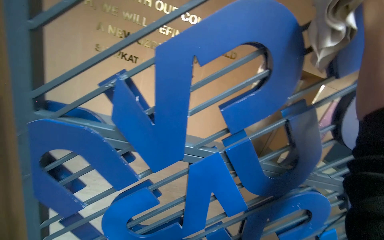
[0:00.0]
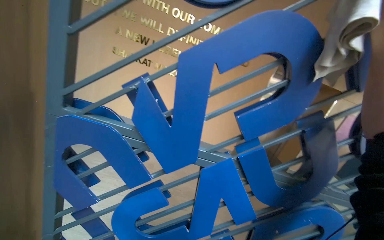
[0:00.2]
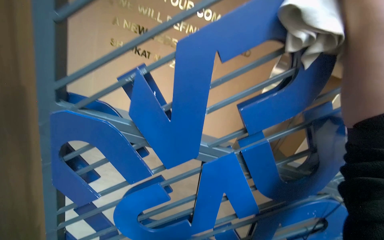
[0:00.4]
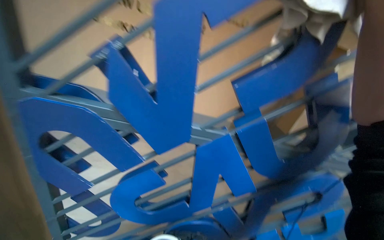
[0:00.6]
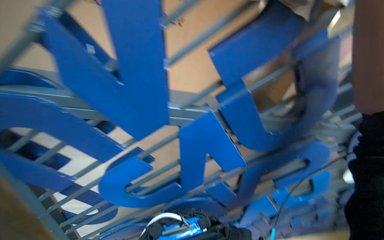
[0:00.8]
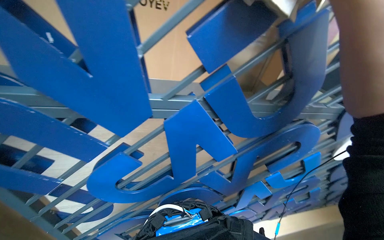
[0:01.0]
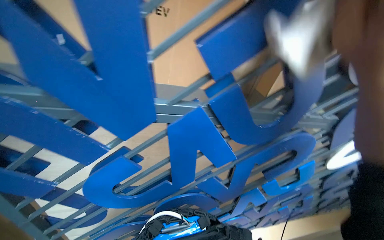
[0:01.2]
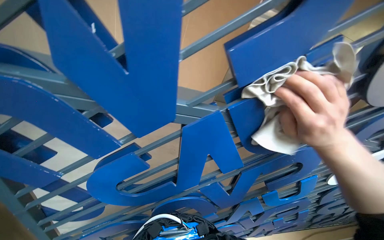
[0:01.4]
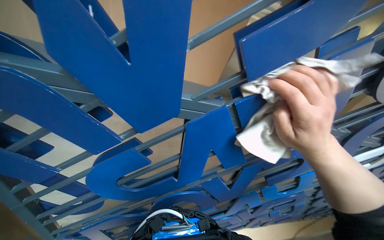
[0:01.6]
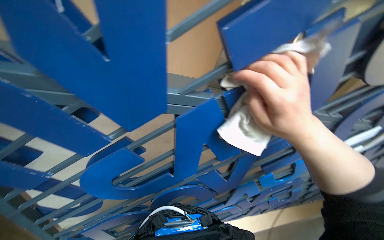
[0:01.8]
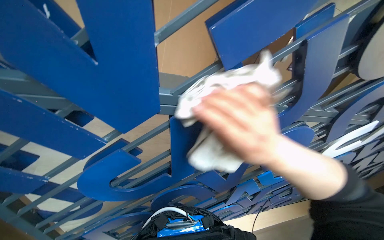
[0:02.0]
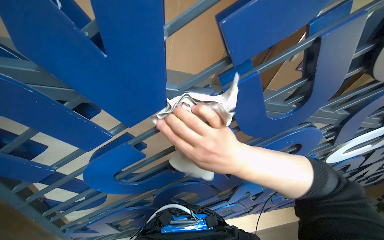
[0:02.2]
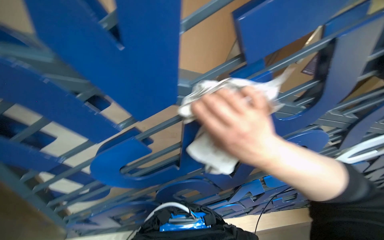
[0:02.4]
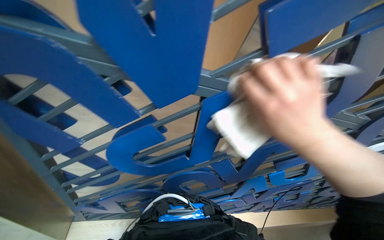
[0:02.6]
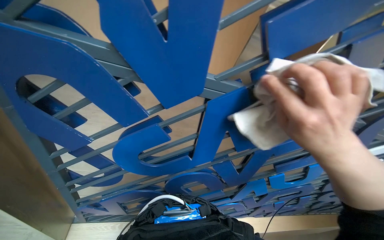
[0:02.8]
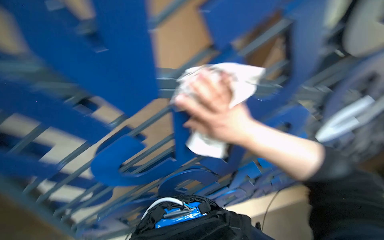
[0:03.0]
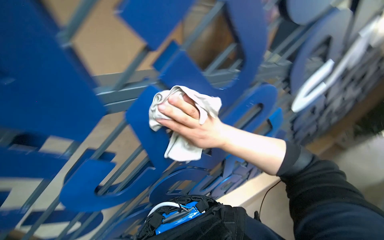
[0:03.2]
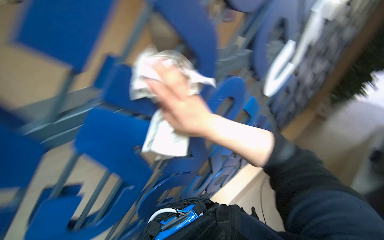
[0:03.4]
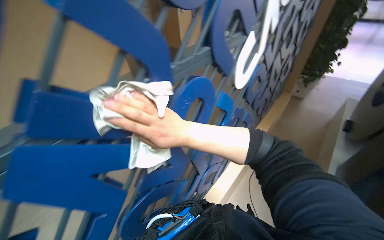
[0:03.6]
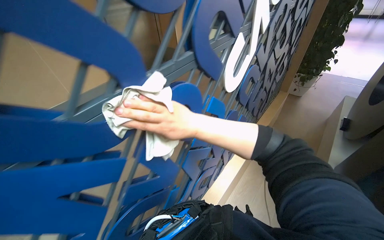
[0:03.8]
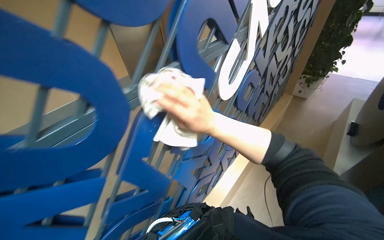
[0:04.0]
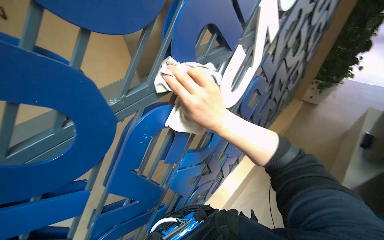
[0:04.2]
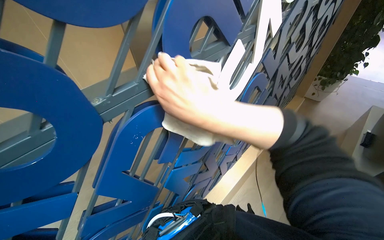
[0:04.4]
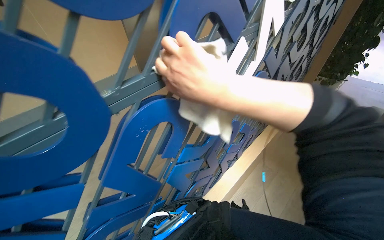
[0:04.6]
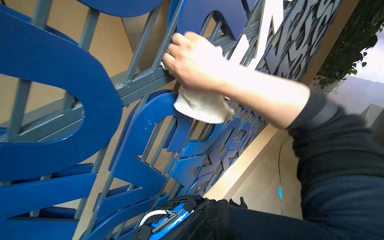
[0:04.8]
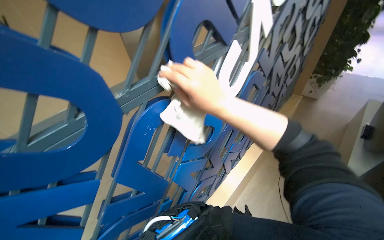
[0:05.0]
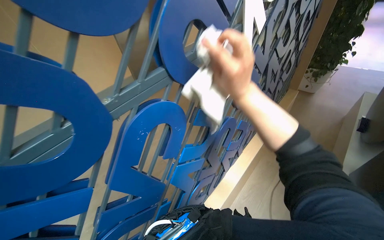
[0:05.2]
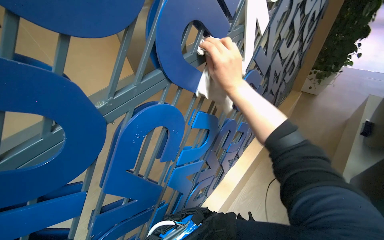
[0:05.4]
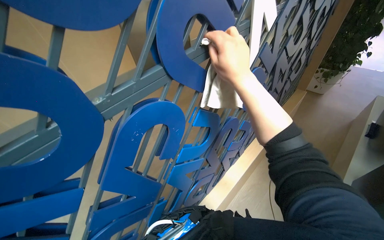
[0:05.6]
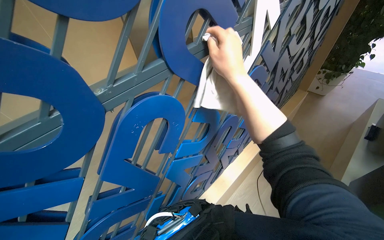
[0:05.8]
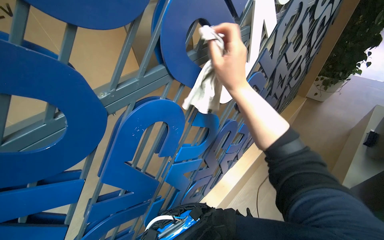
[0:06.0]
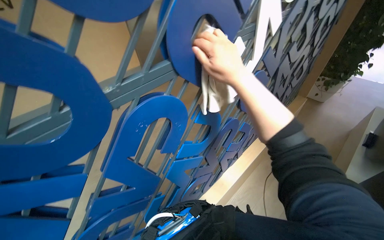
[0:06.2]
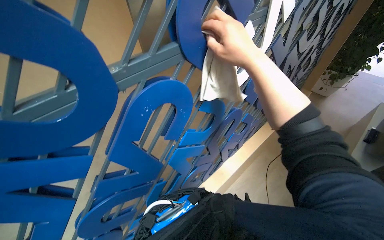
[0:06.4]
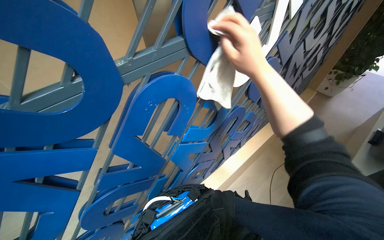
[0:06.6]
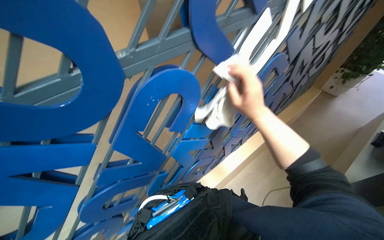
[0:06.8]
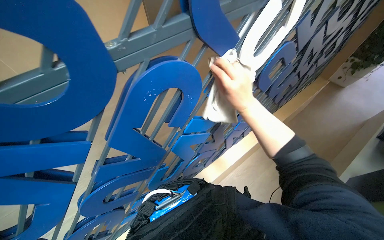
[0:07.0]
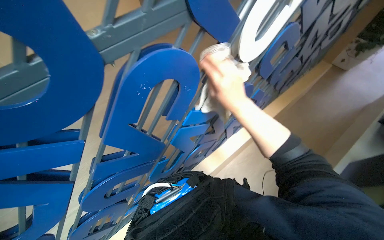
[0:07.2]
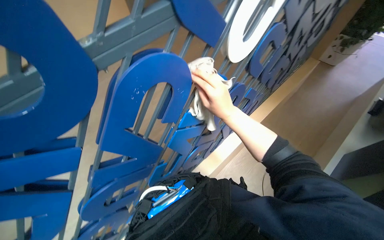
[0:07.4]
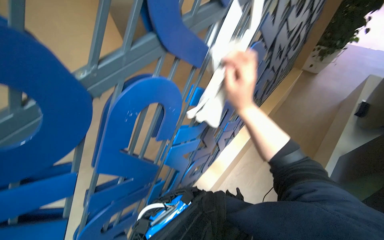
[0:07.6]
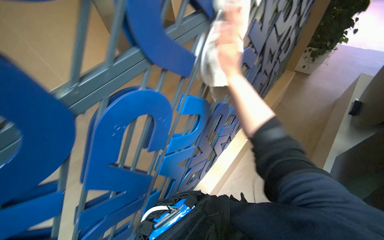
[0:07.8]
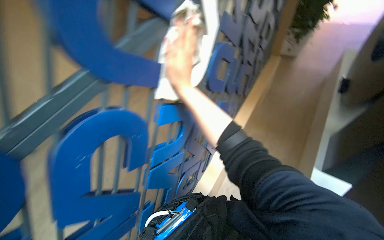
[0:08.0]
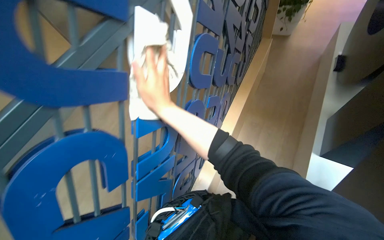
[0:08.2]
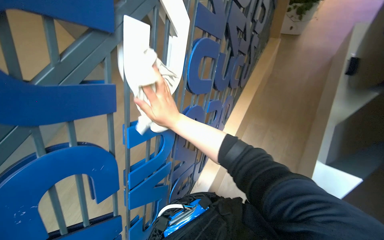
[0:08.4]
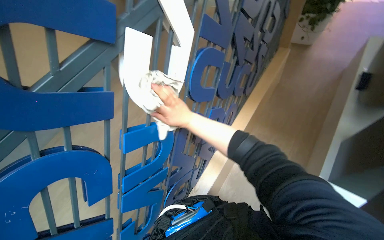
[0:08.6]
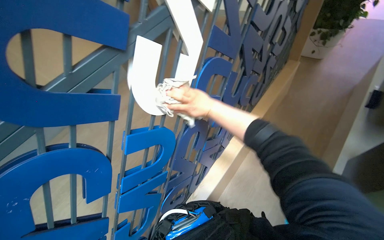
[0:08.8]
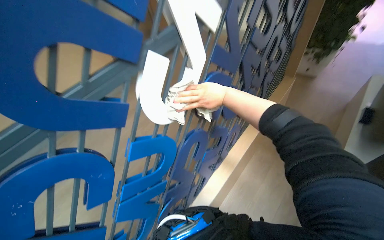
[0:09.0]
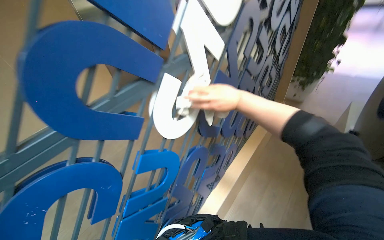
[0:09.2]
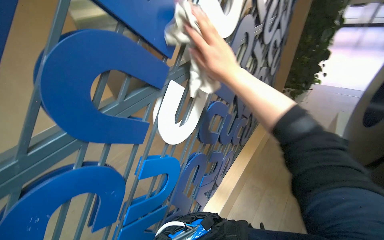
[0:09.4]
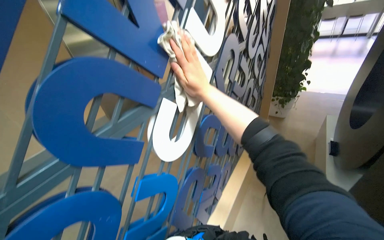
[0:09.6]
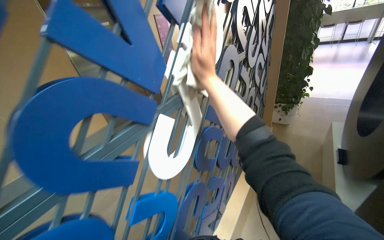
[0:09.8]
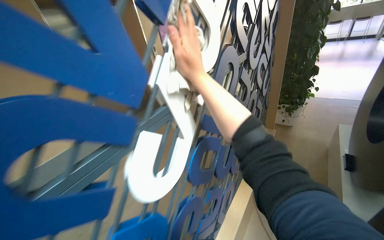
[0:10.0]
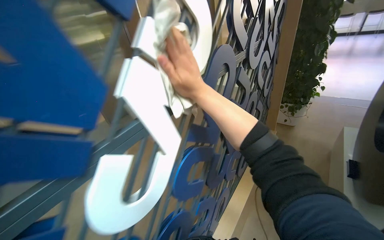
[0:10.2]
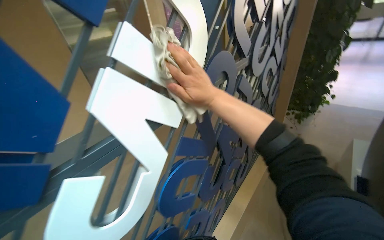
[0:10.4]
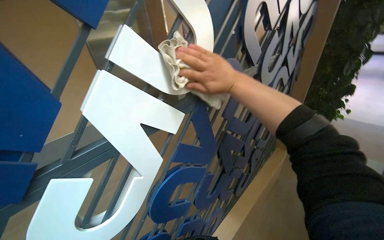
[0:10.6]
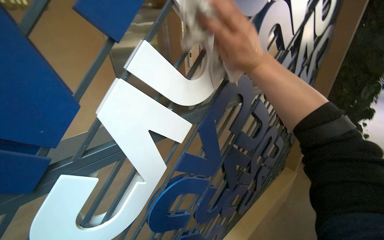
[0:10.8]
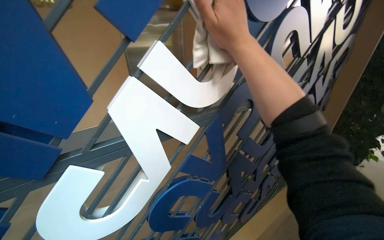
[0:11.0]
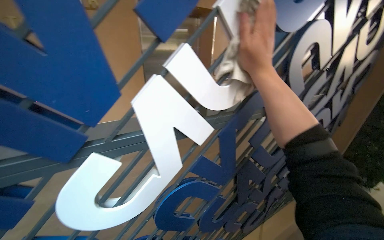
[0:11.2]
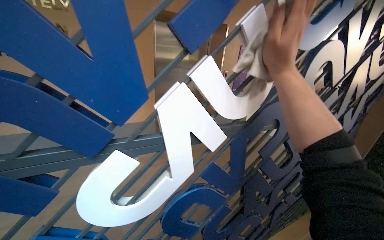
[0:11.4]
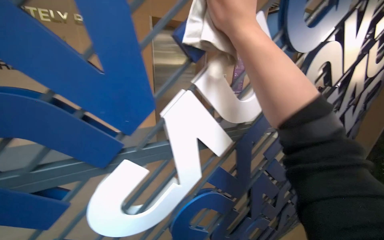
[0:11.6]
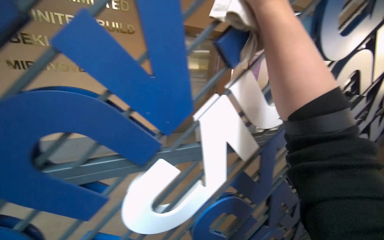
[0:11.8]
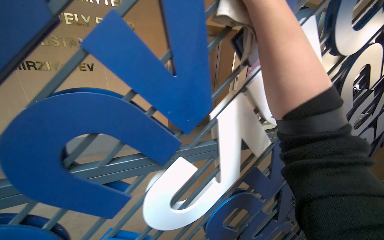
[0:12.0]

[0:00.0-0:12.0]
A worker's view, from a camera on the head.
Job: wiping surfaces.
The whole recording: Wiping blue display structure. The worker continues wiping the blue display structure with a white cloth.
0:00.0 to 0:01.6: The wearer looks approximately 15 degrees further downward.
0:01.6 to 0:03.0: The right hand moves left and right over roughly 15 cm, changing direction 2 times.
0:03.0 to 0:04.4: The scene rotates counterclockwise by approximately 30 degrees.
0:06.0 to 0:07.6: The right hand heads down the picture, covering approximately 10 cm, and travels farther from the camera and back again, some 15 cm each way.
0:07.6 to 0:09.0: The right hand travels up the picture and farther from the camera by about 25 cm, and reaches about 5 cm to the left, then returns.
0:09.0 to 0:10.4: The wearer looks some 15 degrees further upward.
0:10.4 to 0:12.0: The wearer's head swings roughly 30 degrees to the left. The right hand travels up the picture and nearer to the camera by roughly 30 cm.

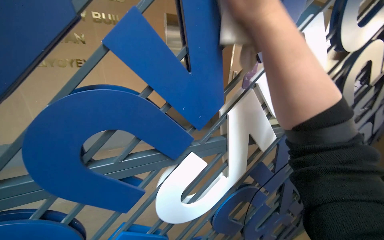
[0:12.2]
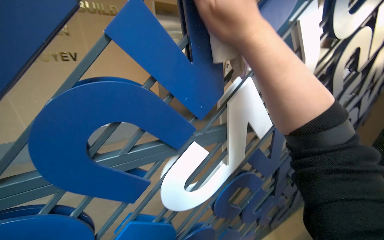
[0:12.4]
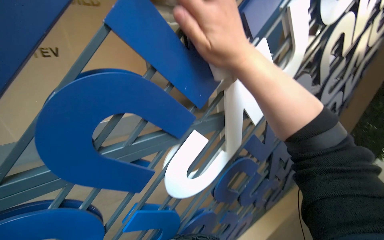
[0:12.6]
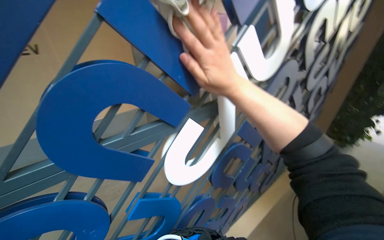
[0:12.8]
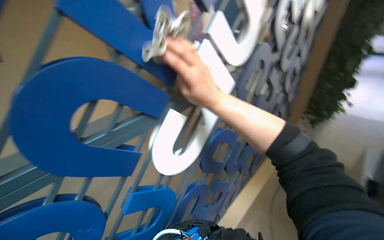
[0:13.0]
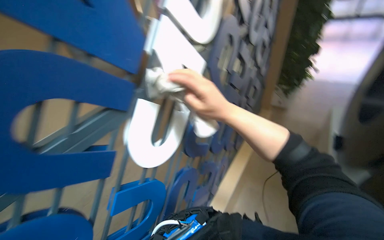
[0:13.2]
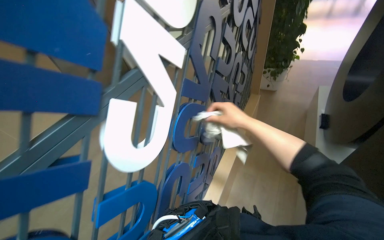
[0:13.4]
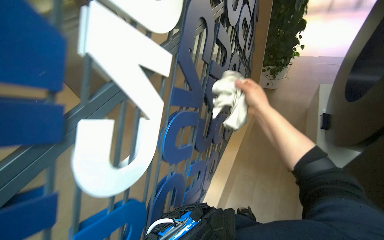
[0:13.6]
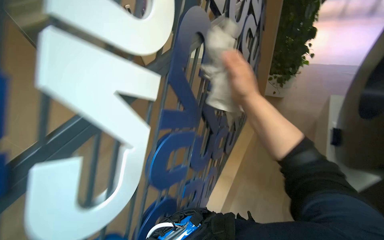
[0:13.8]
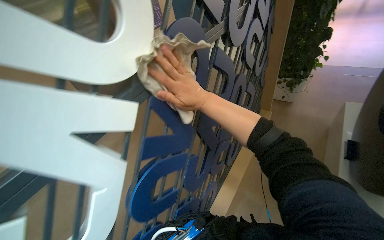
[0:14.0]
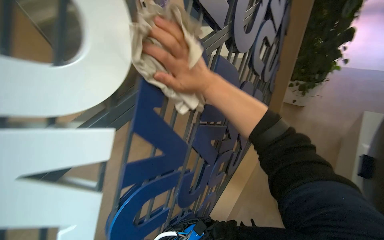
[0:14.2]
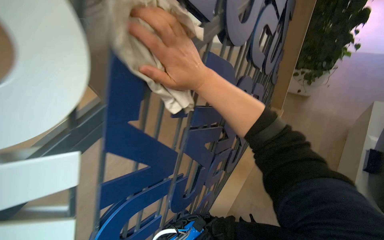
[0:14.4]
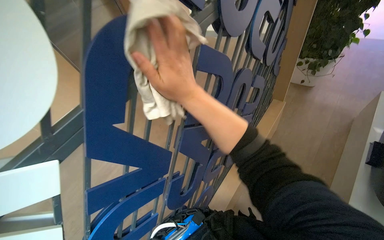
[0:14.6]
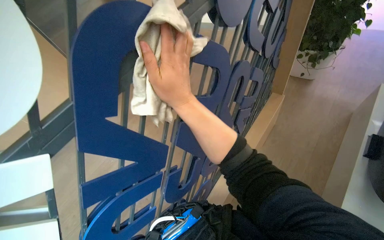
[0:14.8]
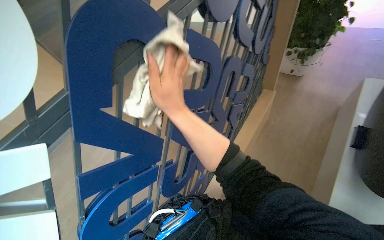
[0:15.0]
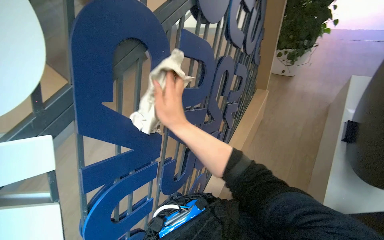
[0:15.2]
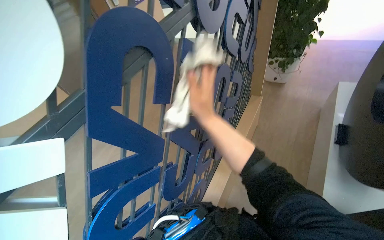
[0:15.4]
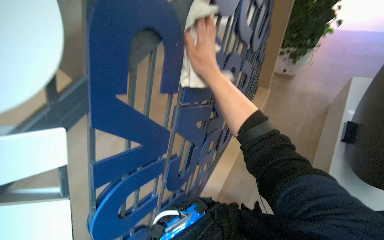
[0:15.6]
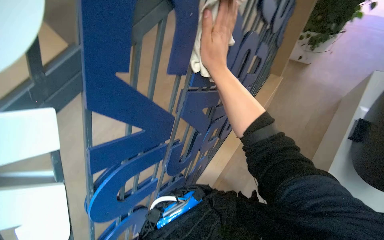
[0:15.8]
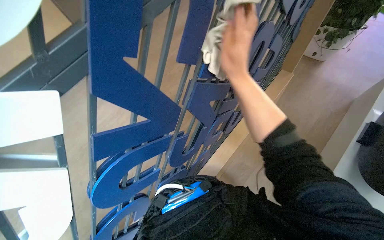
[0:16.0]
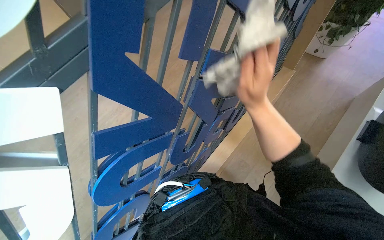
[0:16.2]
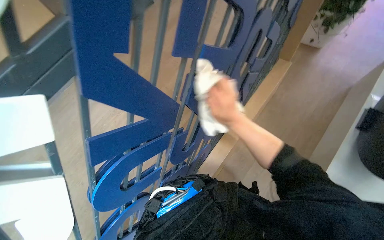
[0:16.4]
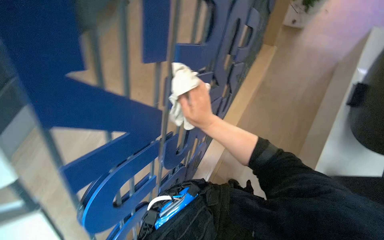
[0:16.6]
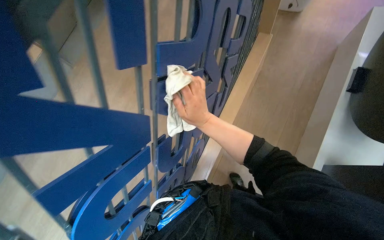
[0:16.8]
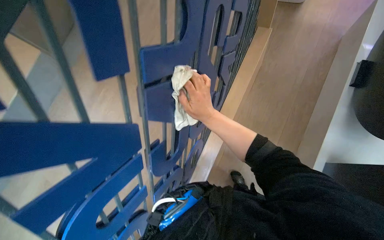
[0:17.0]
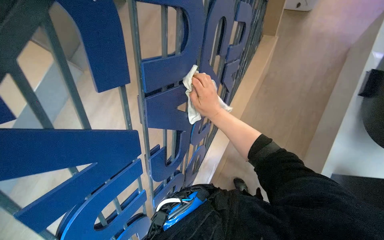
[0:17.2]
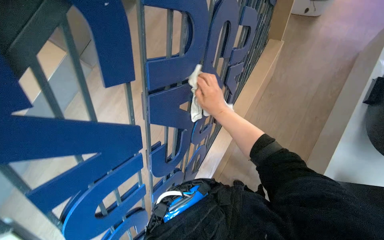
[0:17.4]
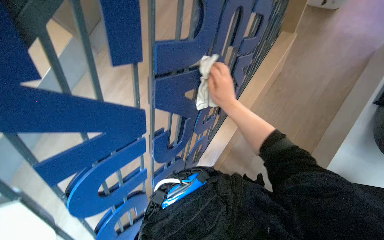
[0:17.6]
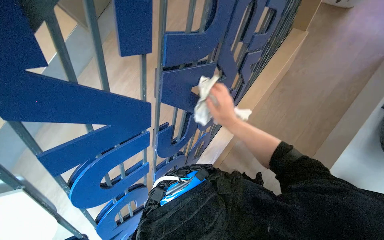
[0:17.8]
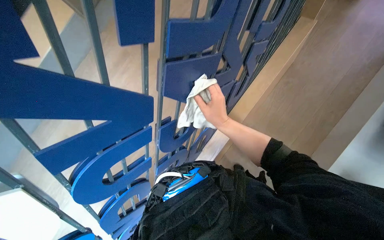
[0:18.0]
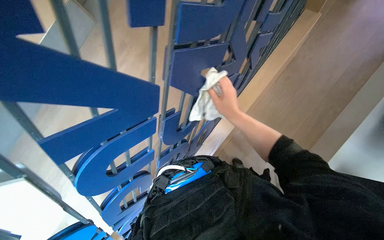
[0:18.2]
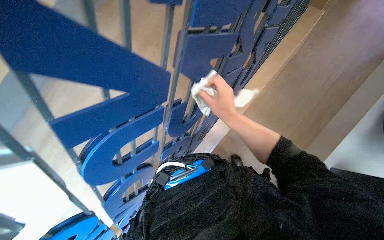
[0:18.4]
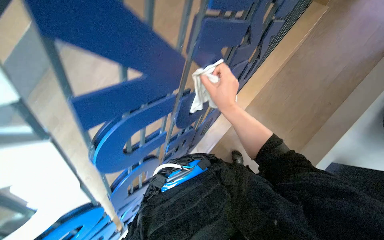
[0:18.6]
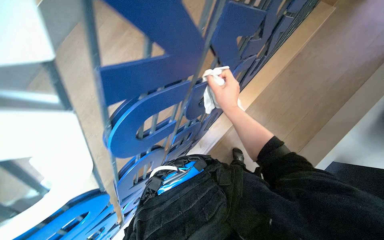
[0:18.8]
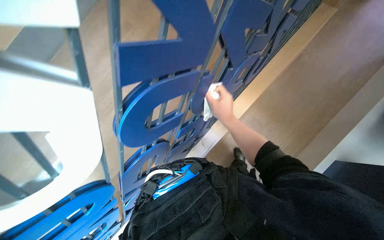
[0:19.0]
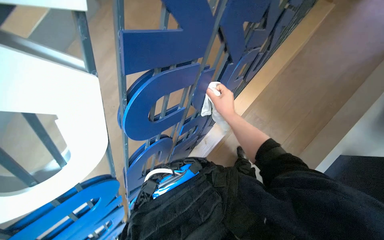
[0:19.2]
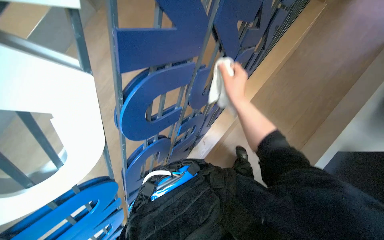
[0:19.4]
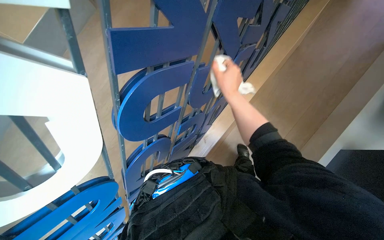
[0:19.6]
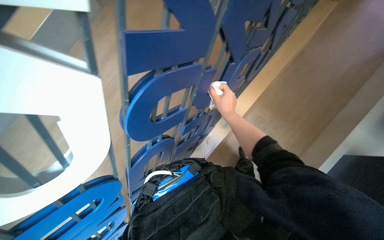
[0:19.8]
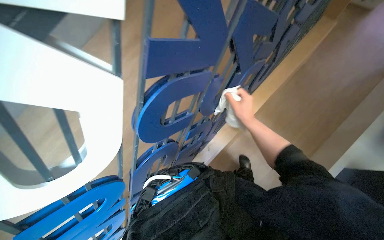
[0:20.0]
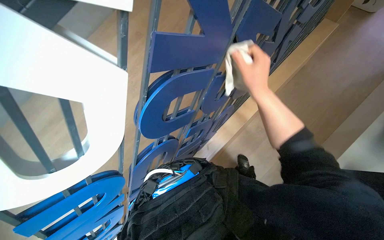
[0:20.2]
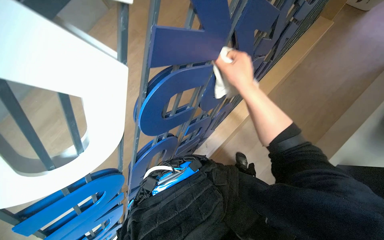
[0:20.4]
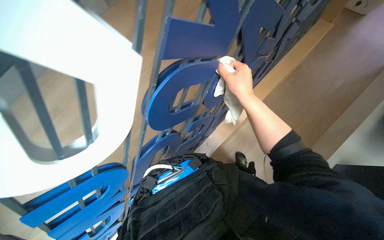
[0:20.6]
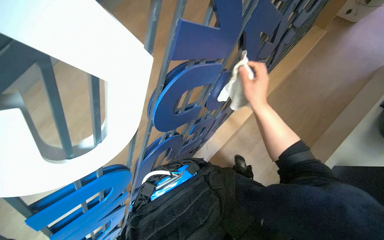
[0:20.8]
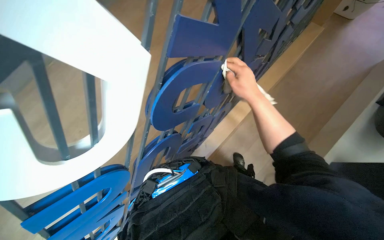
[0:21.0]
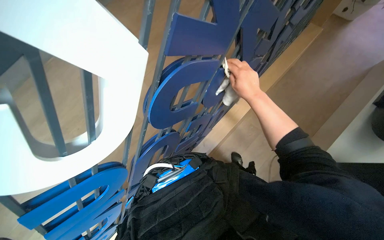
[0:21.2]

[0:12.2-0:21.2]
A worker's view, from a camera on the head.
Job: wiping surfaces.
The whole recording: Wiping blue display structure. The worker continues wiping the blue display structure with a white cloth.
0:12.2 to 0:13.8: The head rotates some 35 degrees to the right. The view tilts some 20 degrees downward. The right hand shifts approximately 35 cm down the picture and farther from the camera.
0:15.2 to 0:16.6: The view tips downward by roughly 15 degrees.
0:16.6 to 0:18.2: The wearer looks about 10 degrees further downward.
